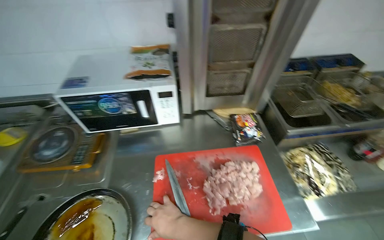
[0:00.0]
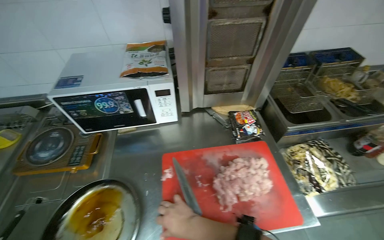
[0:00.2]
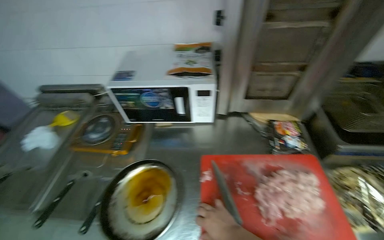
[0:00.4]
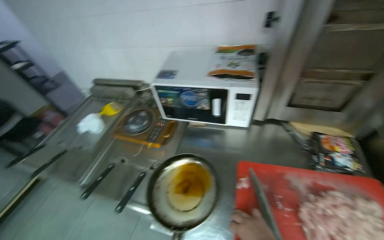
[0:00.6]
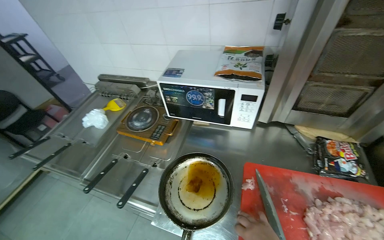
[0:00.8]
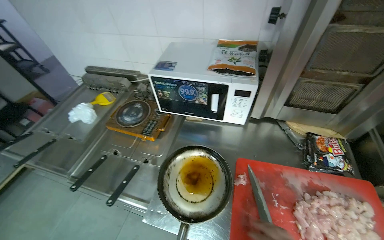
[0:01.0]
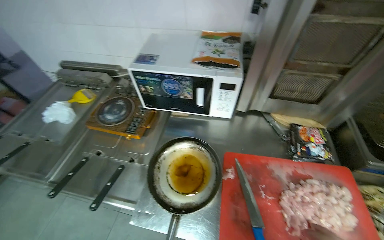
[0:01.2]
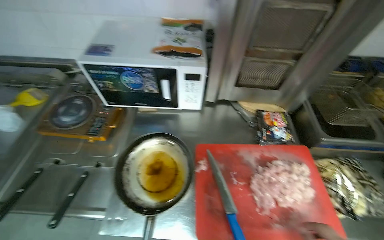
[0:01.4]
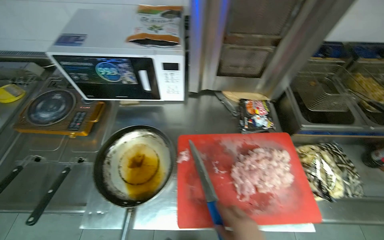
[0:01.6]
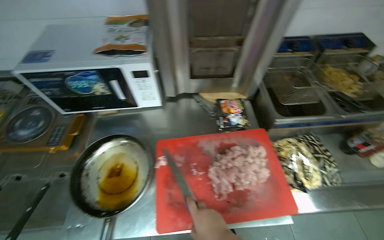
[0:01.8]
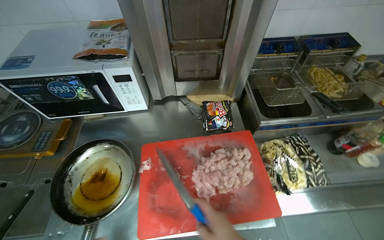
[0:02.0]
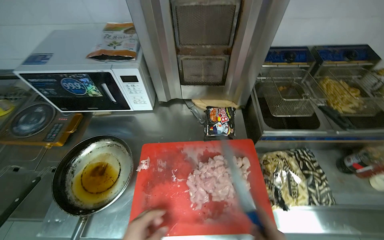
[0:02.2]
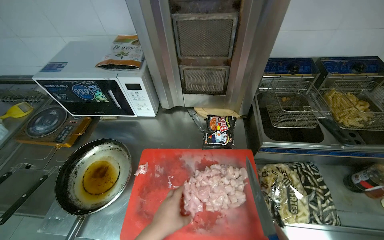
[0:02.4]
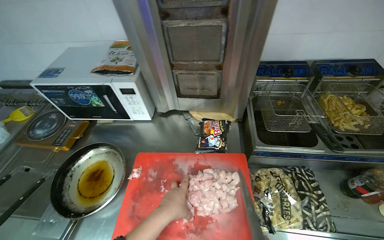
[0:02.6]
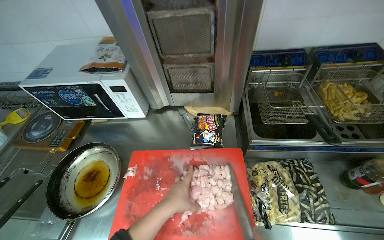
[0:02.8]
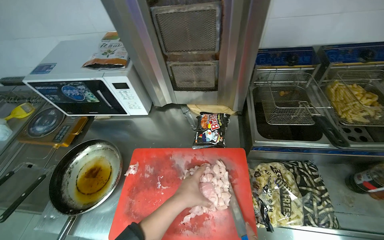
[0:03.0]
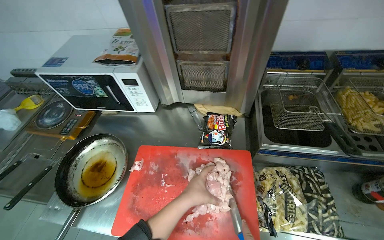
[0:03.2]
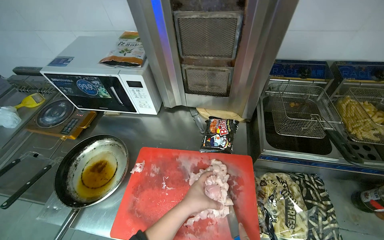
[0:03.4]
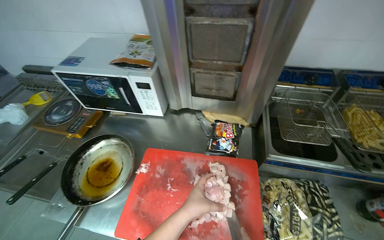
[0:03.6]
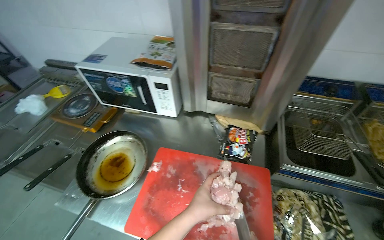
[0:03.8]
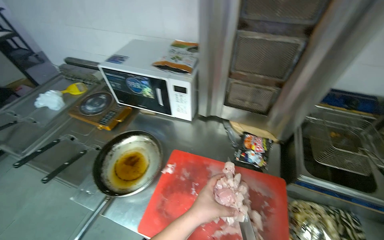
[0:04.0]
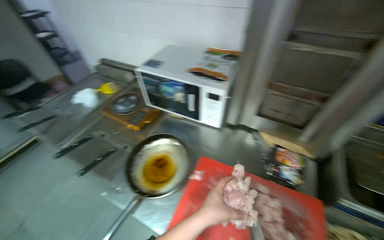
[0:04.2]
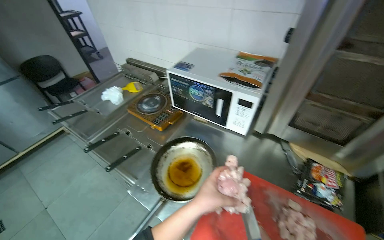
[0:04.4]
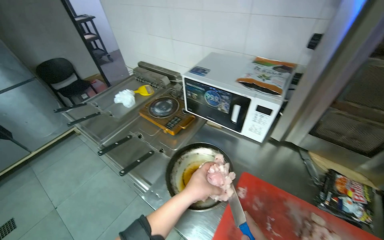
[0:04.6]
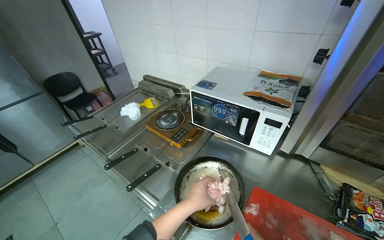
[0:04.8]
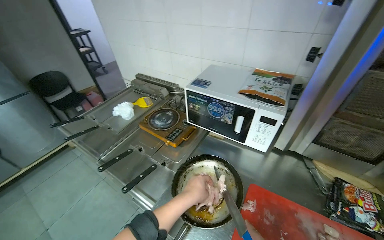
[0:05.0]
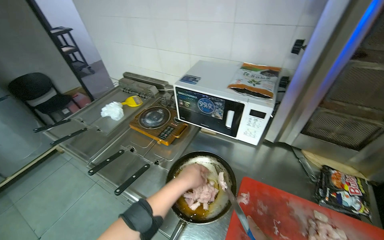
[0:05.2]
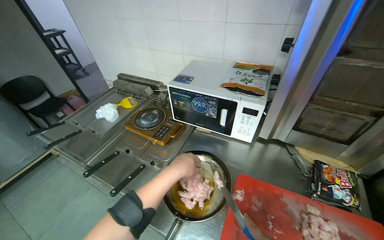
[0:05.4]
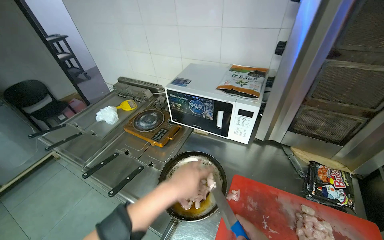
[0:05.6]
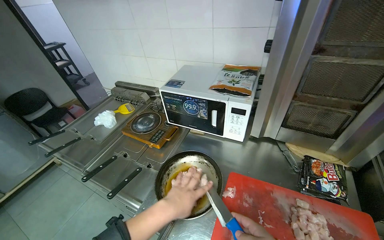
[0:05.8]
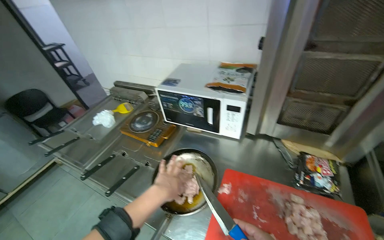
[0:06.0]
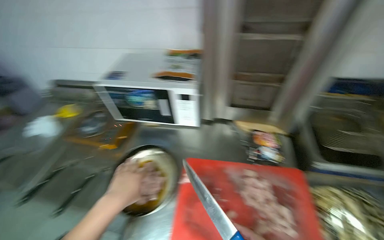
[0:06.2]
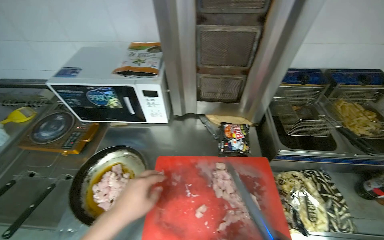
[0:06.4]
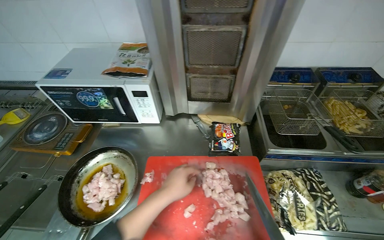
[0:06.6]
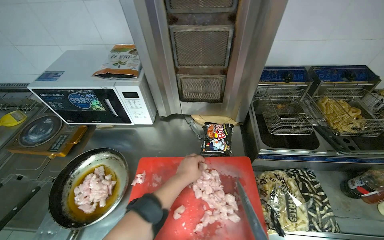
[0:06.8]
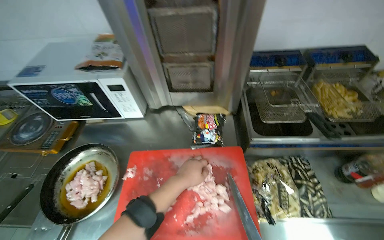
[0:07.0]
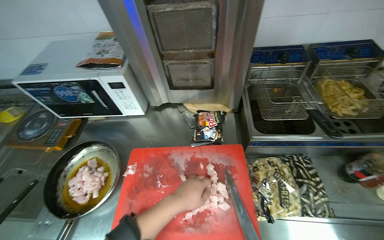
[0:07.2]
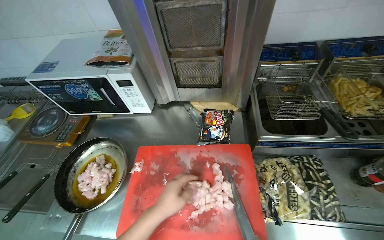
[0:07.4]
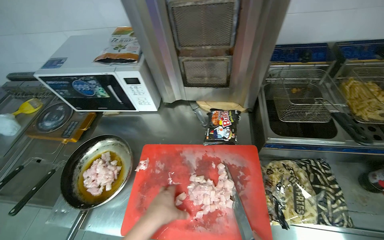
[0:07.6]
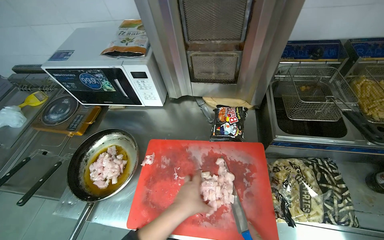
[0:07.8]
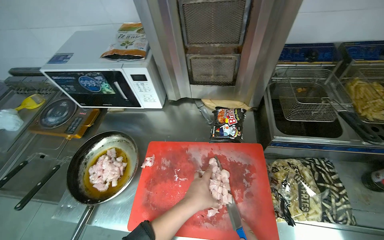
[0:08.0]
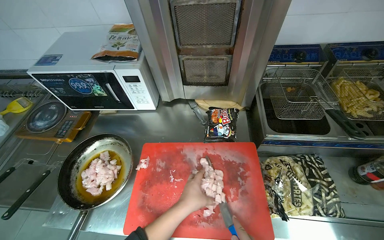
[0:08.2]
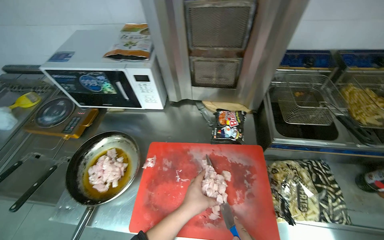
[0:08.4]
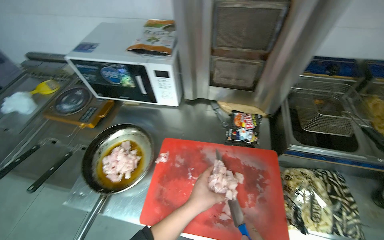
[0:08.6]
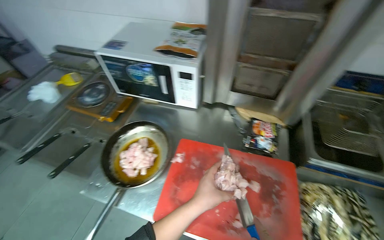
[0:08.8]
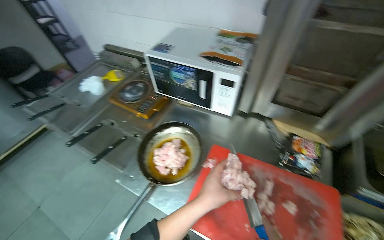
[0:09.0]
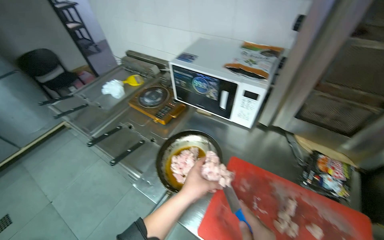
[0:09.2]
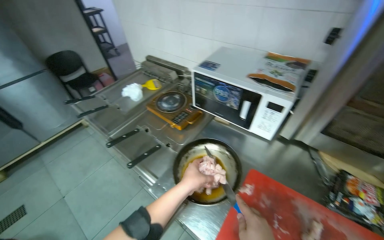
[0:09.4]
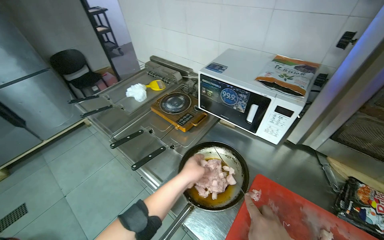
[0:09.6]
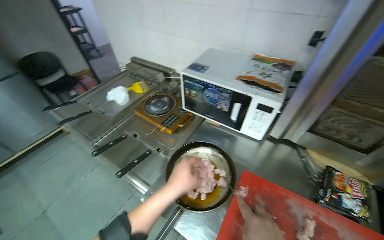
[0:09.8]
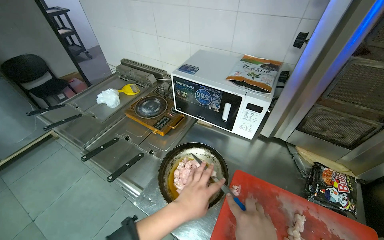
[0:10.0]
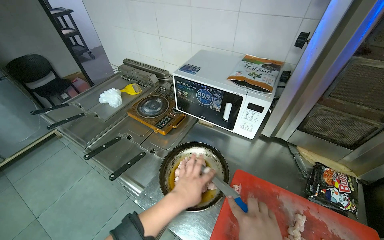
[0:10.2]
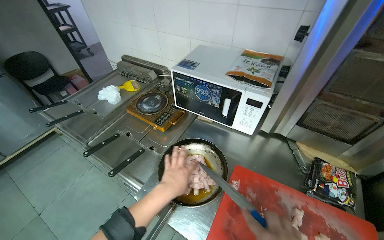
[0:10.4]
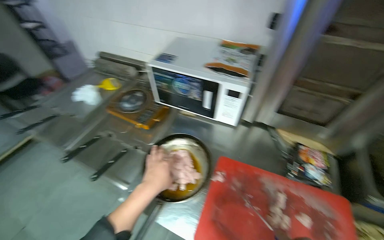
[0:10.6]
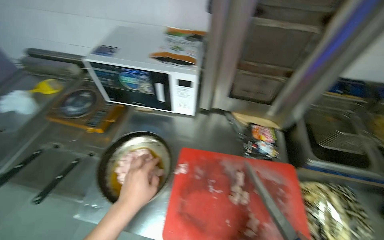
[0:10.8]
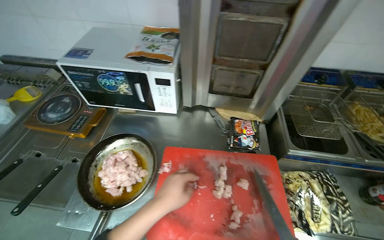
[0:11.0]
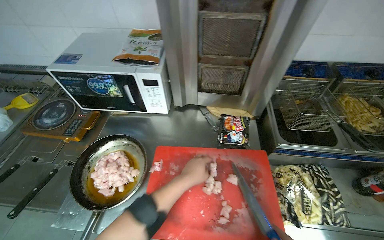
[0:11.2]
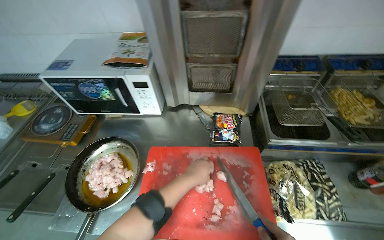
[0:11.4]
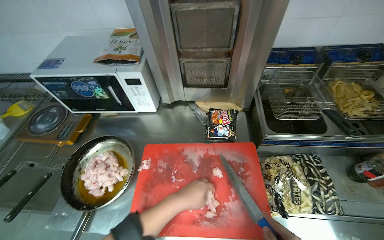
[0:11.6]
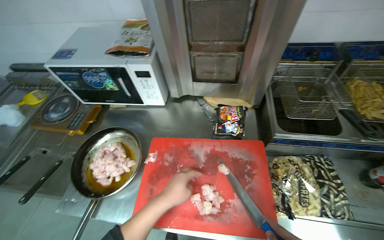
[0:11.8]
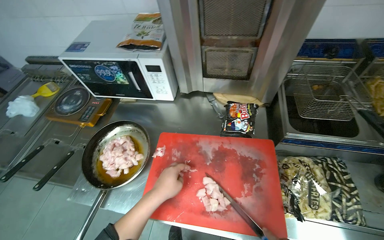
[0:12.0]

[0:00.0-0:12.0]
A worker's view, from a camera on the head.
Job: preparing food.
The whole recording: Cutting chicken on cutting board. The worker cuts chicken into small pieces on a red cutting board with a knife.
0:01.6 to 0:03.0: The camera travels approximately 50 cm.
0:03.0 to 0:04.4: The wearer's head swings roughly 30 degrees to the left.
0:04.4 to 0:06.0: The left hand travels to the left by roughly 10 cm.
0:06.0 to 0:07.6: The head turns to the right by roughly 20 degrees.
0:09.0 to 0:10.4: The left hand travels to the left by roughly 15 cm.

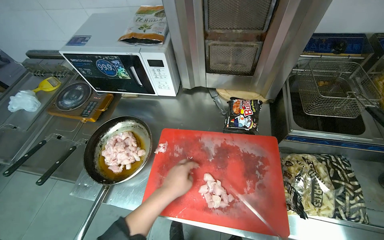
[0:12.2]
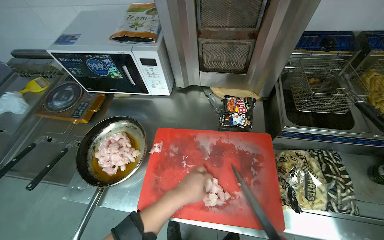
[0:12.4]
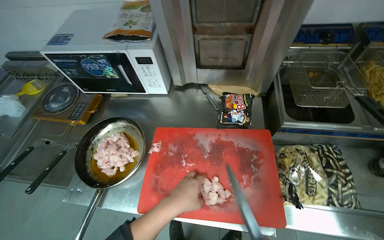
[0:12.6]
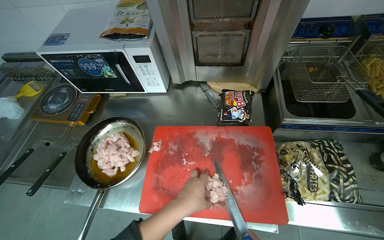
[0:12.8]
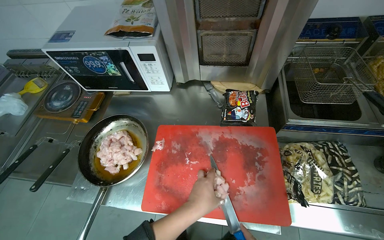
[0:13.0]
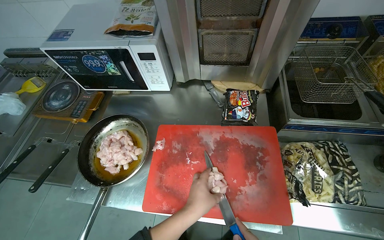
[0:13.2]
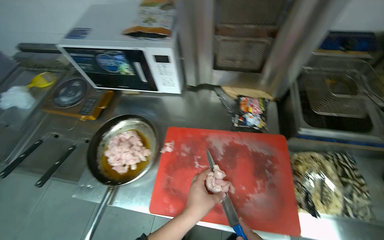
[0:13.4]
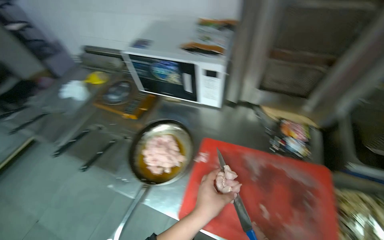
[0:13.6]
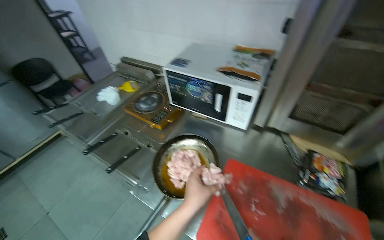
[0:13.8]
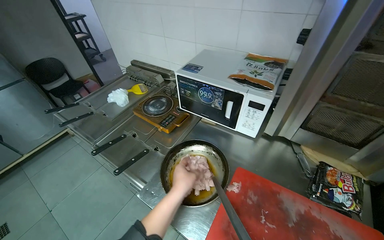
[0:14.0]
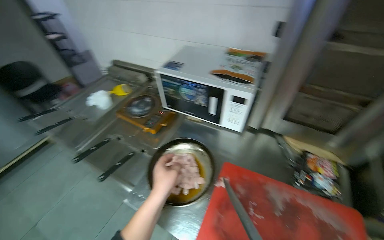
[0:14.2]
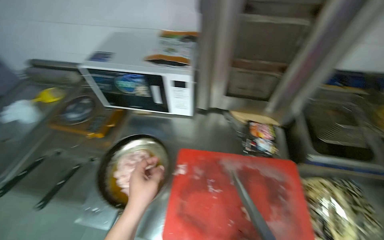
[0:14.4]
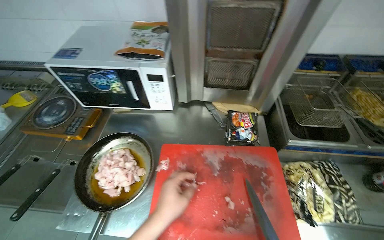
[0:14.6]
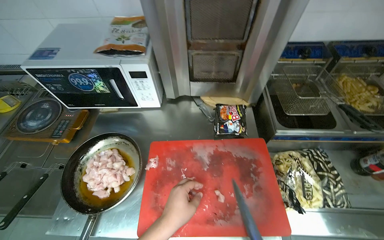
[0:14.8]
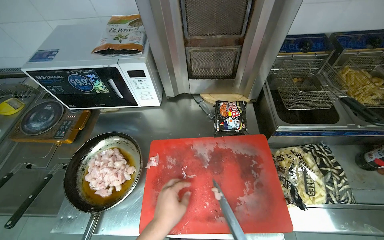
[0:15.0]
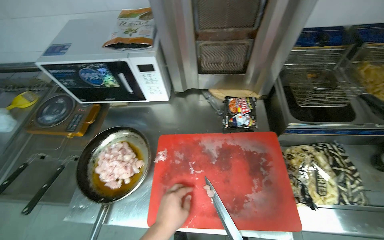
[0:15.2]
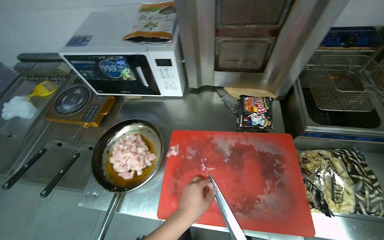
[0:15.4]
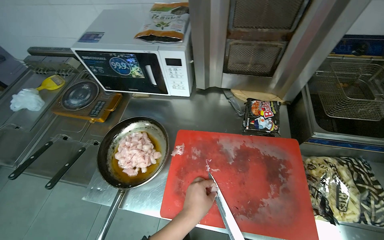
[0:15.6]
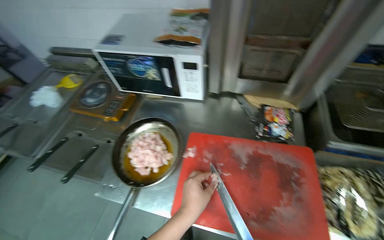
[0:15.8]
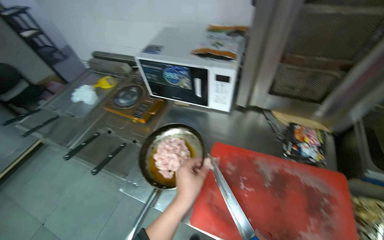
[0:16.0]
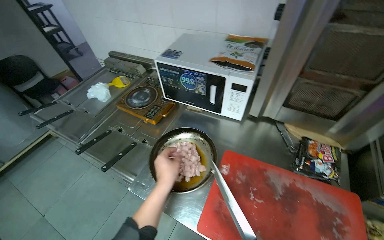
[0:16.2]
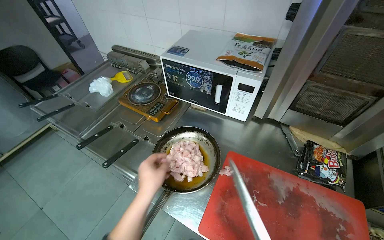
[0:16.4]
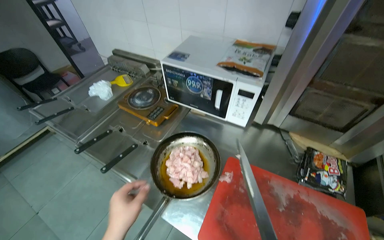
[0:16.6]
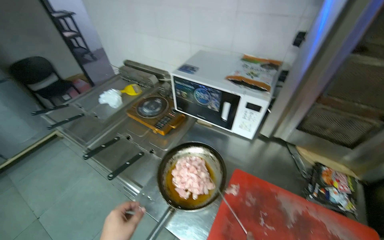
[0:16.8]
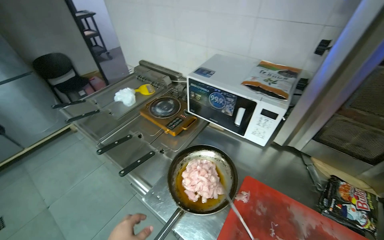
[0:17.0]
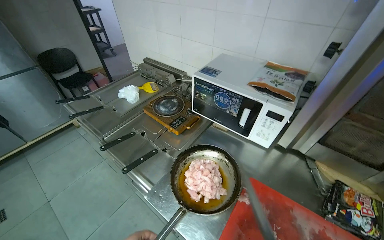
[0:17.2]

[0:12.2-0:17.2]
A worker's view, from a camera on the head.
Job: preparing food.
The whole recording: Cutting chicken on cutting board. The worker cuts chicken into small pieces on a red cutting board with a knife.
0:13.8 to 0:15.6: The wearer looks approximately 20 degrees further to the right.
0:15.6 to 0:17.2: The head rotates roughly 30 degrees to the left.

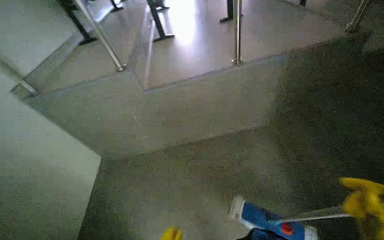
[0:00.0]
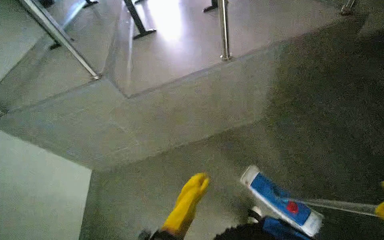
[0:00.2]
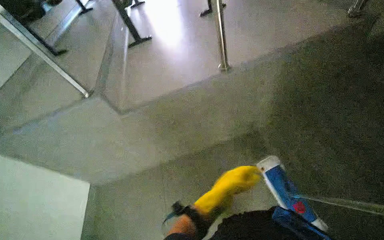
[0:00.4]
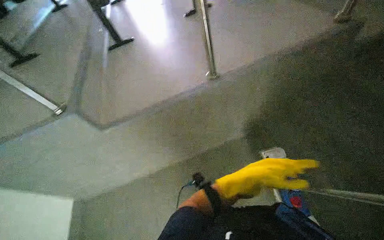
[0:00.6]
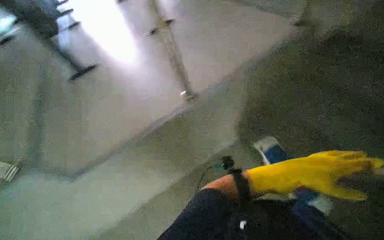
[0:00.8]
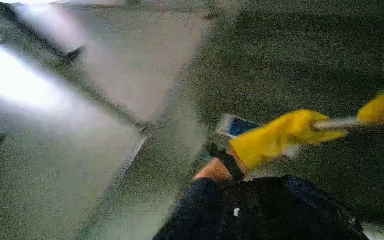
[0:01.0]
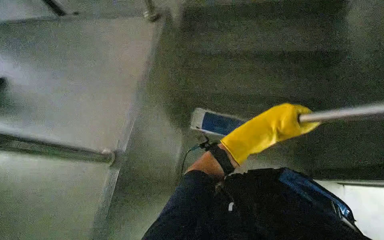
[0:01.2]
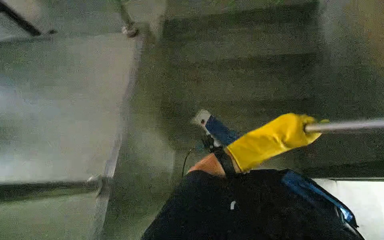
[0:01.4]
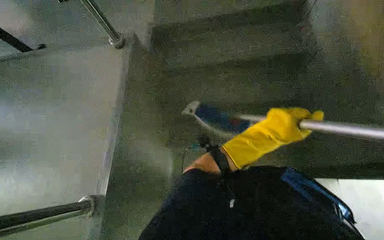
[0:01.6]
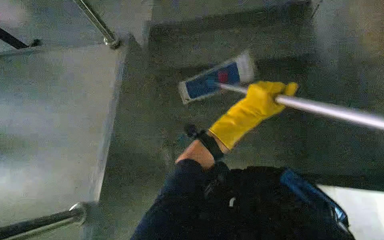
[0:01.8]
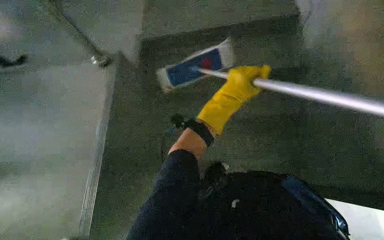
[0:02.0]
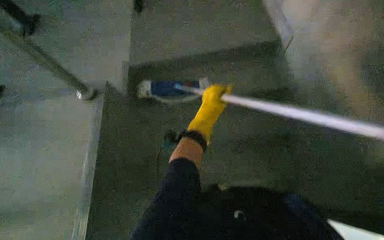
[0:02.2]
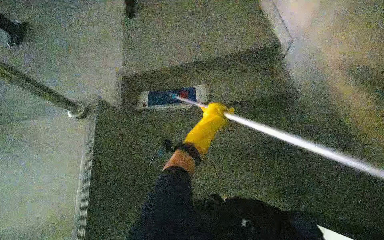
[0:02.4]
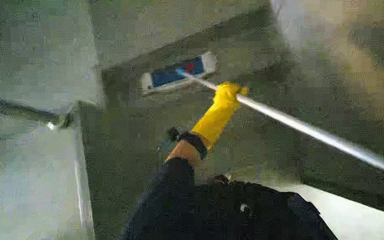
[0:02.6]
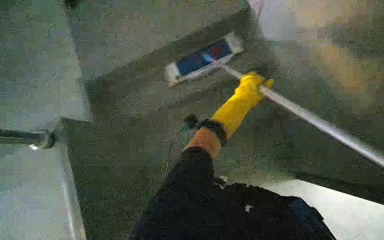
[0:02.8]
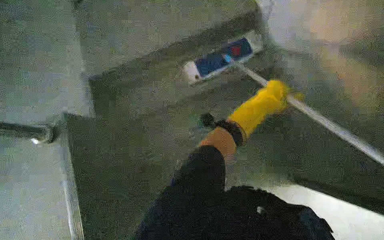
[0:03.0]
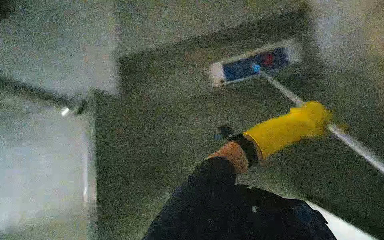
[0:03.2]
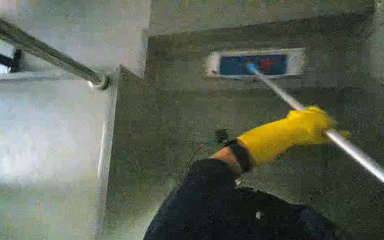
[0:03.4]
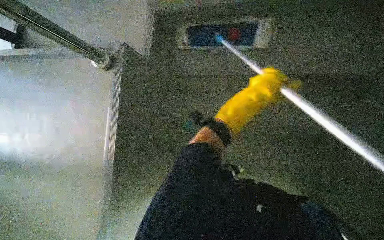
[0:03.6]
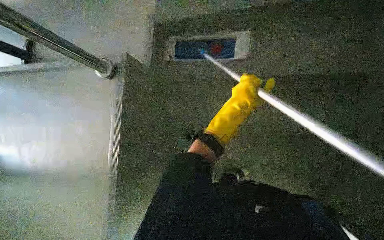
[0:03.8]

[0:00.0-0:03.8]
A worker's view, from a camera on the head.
Job: mopping floor.
The whole recording: Mopping hallway and stairs. The worker mops the floor in the hallway and down the stairs.
0:00.0 to 0:01.2: The head travels some 50 cm. The wearer's head swings about 25 degrees to the right.
0:01.2 to 0:02.6: The left hand moves to the left, roughly 10 cm.
